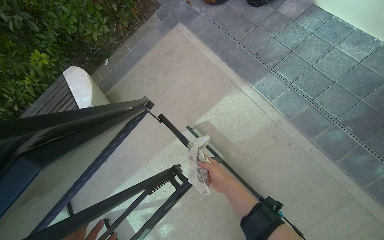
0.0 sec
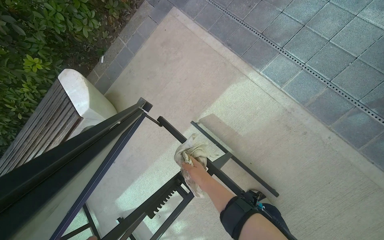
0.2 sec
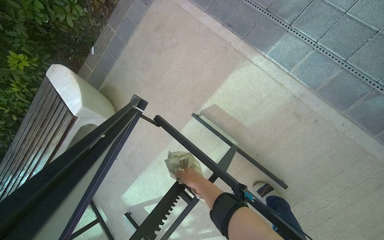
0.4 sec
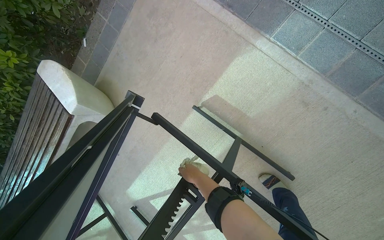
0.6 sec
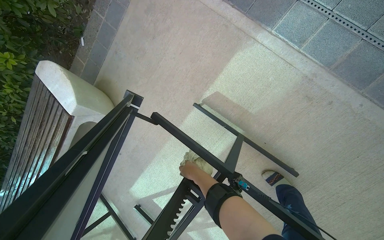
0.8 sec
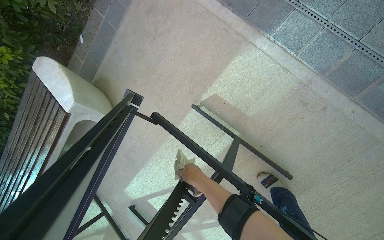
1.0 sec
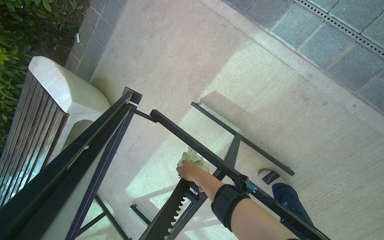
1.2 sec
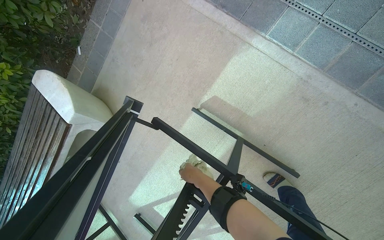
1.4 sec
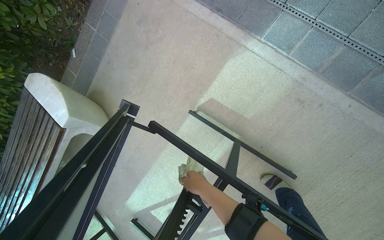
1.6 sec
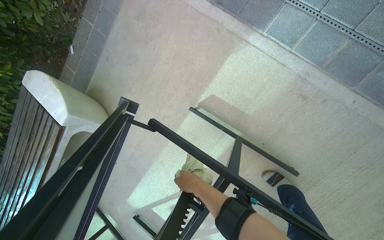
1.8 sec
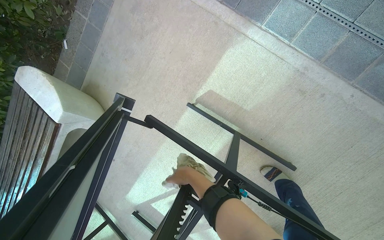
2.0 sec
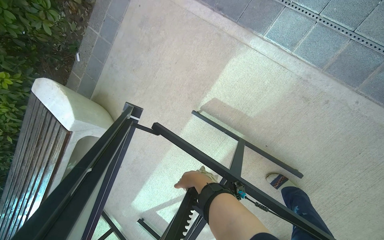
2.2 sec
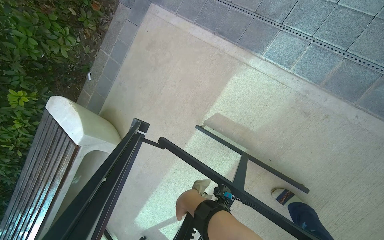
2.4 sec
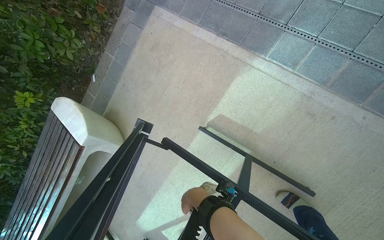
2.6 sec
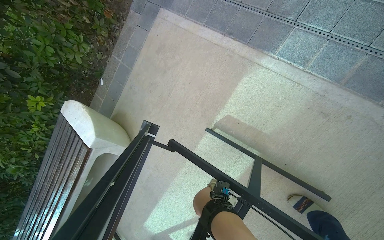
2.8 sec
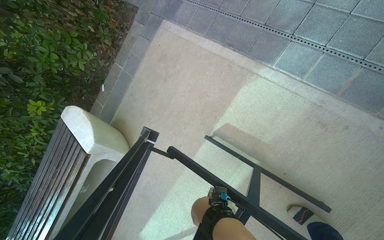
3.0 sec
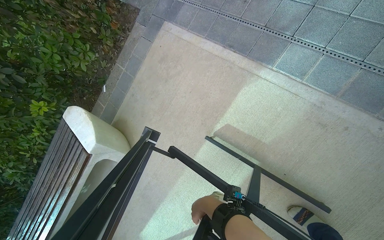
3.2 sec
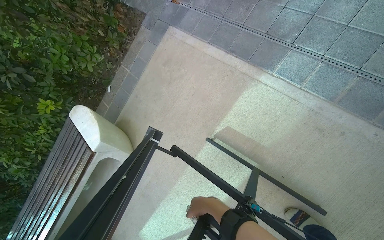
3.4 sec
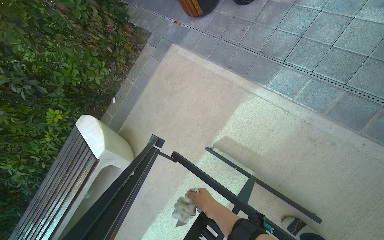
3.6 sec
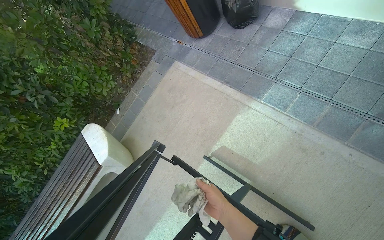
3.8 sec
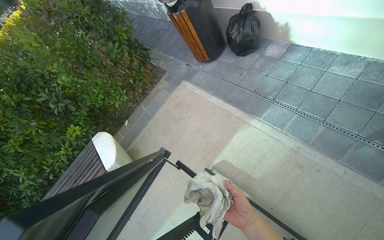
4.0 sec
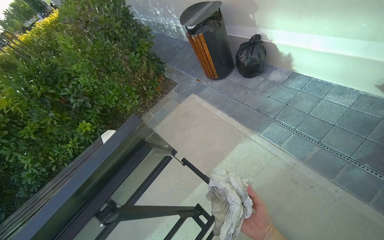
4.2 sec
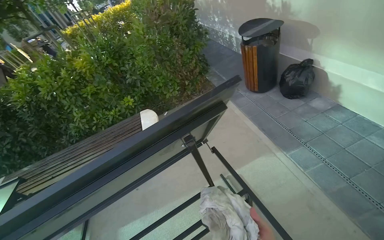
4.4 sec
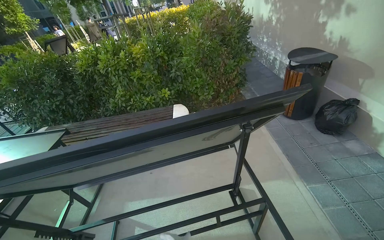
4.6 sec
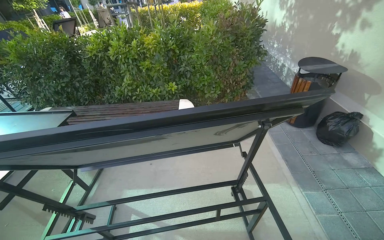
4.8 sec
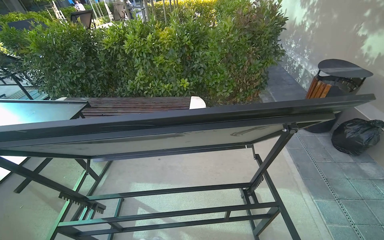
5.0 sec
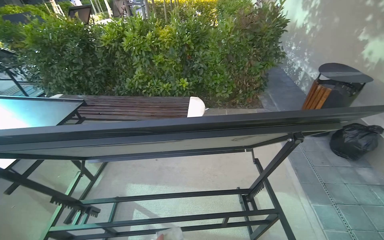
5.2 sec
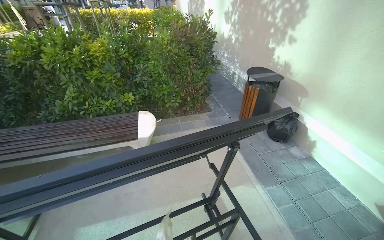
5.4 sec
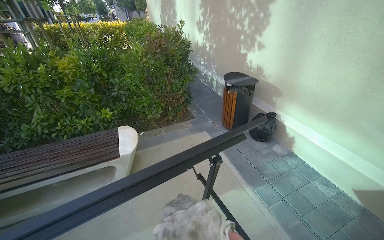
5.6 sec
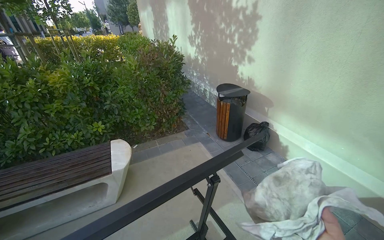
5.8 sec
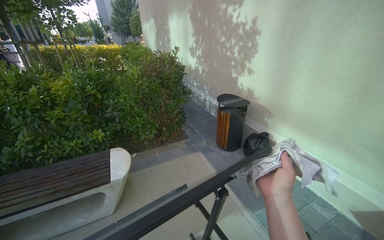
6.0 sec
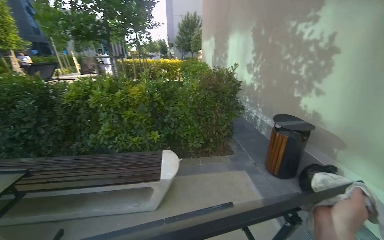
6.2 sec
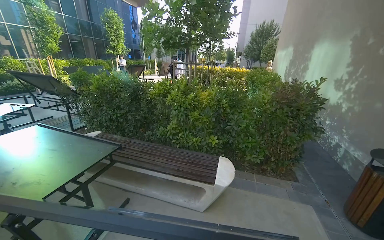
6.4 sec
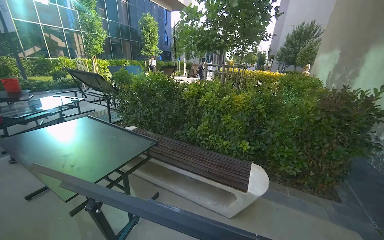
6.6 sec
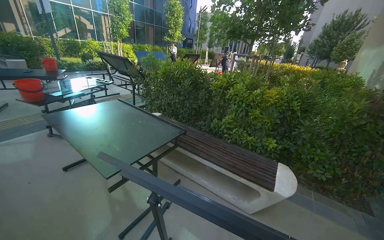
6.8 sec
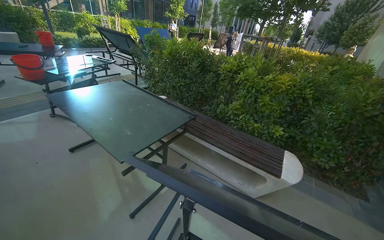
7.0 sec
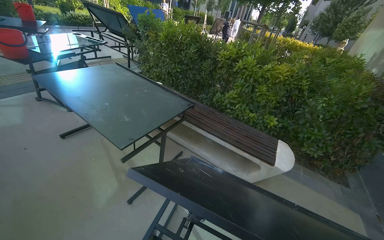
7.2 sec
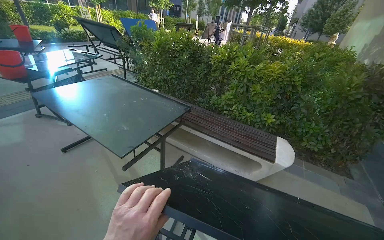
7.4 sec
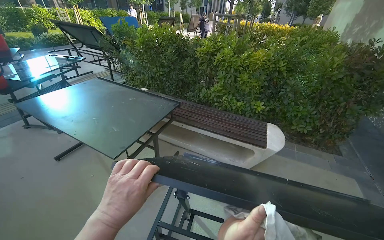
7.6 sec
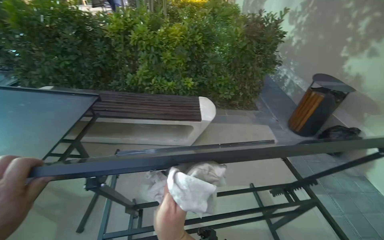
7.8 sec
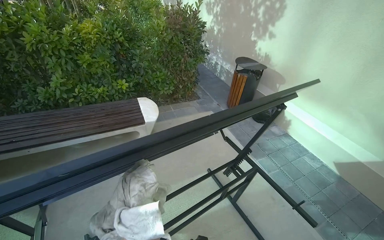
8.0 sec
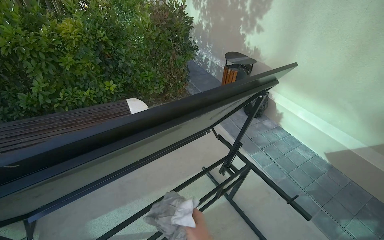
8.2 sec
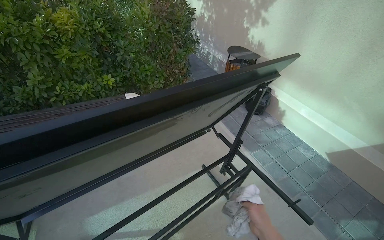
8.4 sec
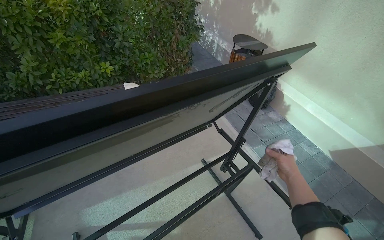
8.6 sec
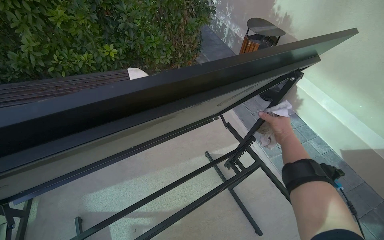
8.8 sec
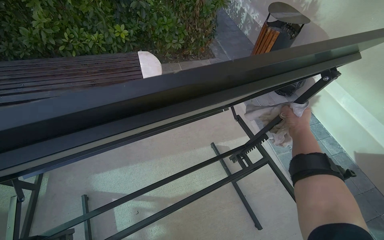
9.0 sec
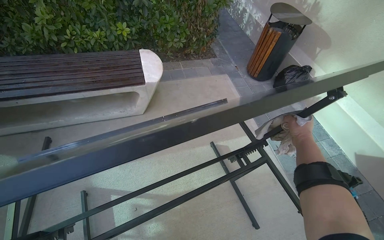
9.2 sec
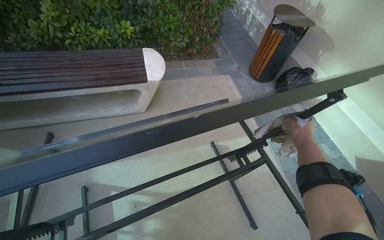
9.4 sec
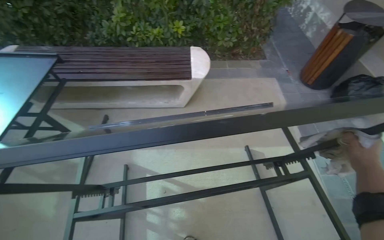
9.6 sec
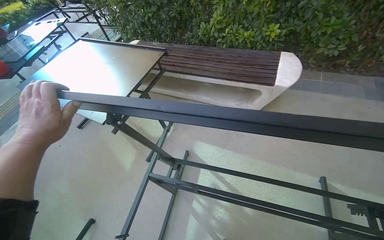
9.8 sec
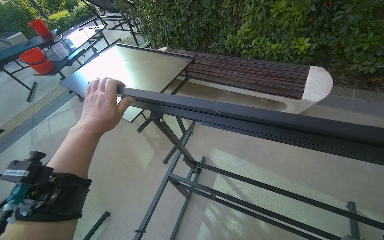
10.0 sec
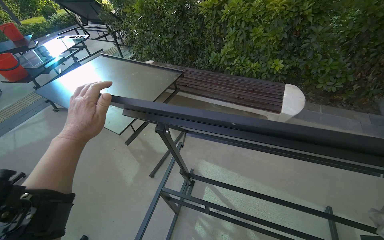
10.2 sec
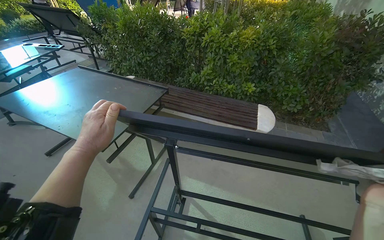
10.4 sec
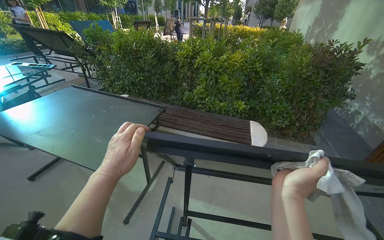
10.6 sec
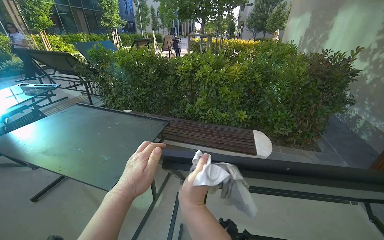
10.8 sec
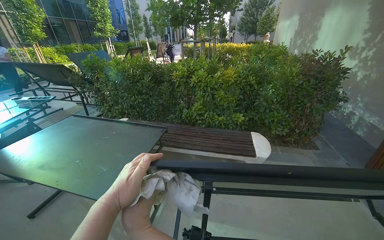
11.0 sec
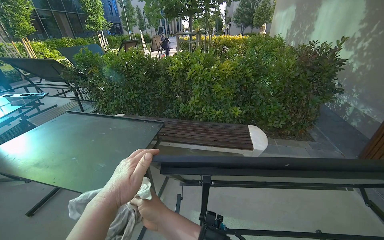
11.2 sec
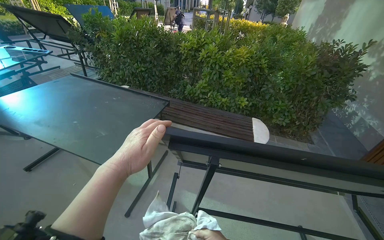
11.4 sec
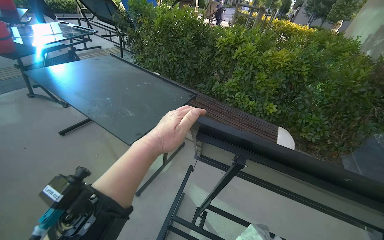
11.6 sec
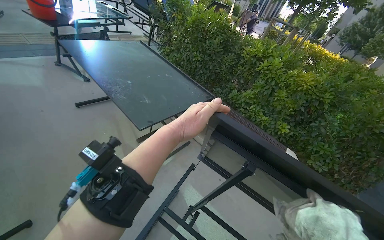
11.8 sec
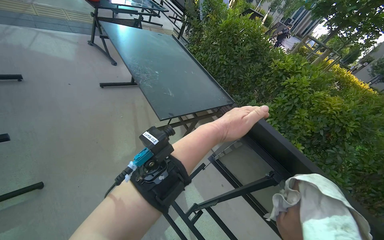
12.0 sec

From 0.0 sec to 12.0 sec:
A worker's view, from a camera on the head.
Job: wiping surfaces.
The whole recording: Wiping outdoor table frame. The worker wipes the frame and underside of an outdoor table with a cloth.
From 0.0 sec to 1.6 sec: The view tips downward by some 10 degrees. The right hand shifts some 10 cm to the left.
From 3.0 sec to 4.4 sec: The wearer moves roughly 60 cm. The view tilts roughly 25 degrees upward. Everything in view rotates approximately 30 degrees clockwise.
From 4.4 sec to 6.0 sec: The view swings approximately 15 degrees to the right. The camera pitches upward, by approximately 15 degrees.
From 6.0 sec to 7.6 sec: The head travels about 60 cm. The head rotates about 50 degrees to the left.
From 7.6 sec to 9.0 sec: The view tilts roughly 20 degrees downward.
From 9.0 sec to 10.4 sec: The wearer looks roughly 40 degrees further to the left. The view tilts about 15 degrees upward.
From 10.4 sec to 12.0 sec: The scene rotates clockwise by roughly 35 degrees.

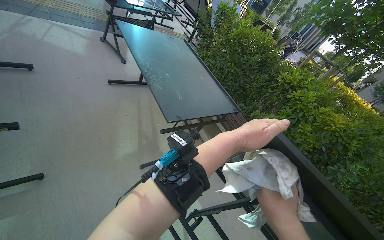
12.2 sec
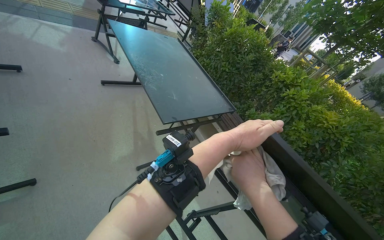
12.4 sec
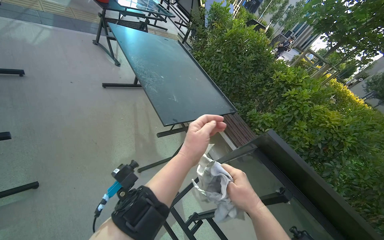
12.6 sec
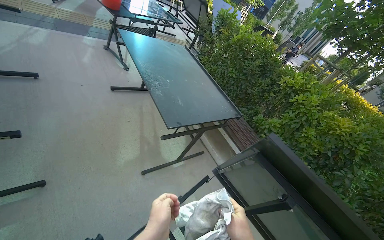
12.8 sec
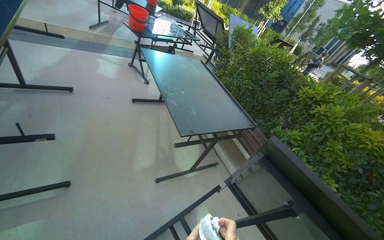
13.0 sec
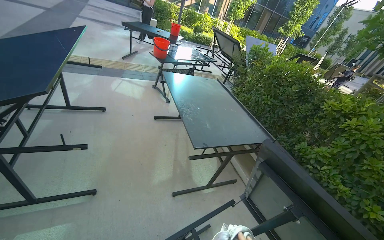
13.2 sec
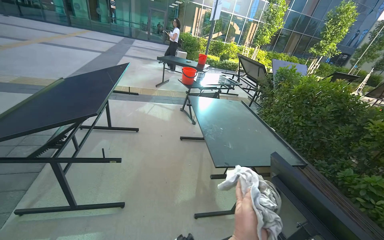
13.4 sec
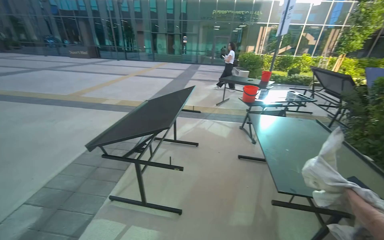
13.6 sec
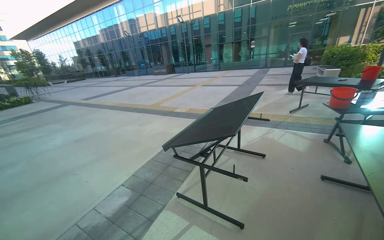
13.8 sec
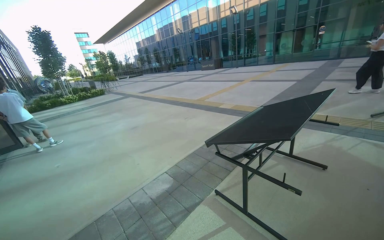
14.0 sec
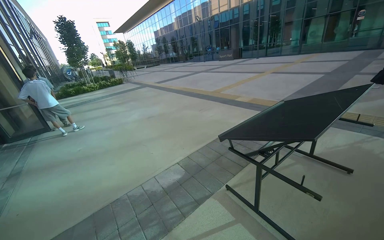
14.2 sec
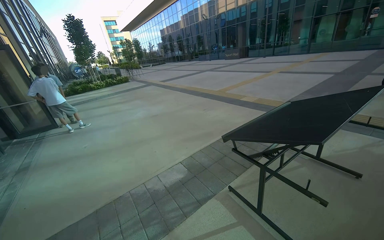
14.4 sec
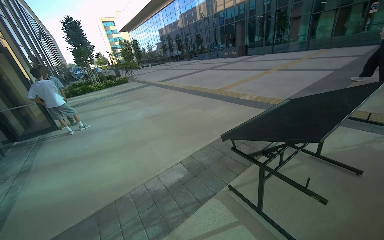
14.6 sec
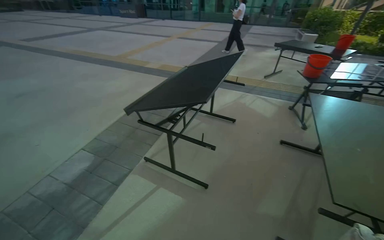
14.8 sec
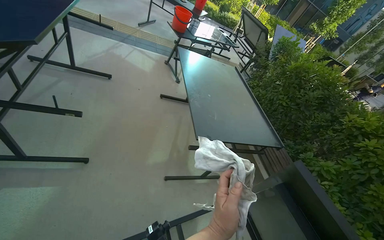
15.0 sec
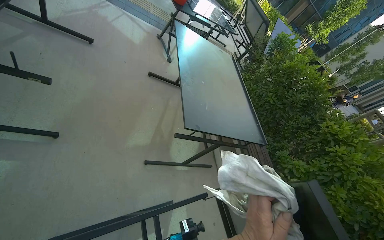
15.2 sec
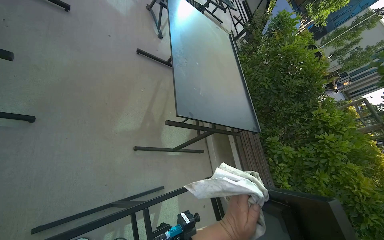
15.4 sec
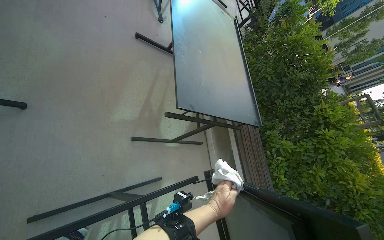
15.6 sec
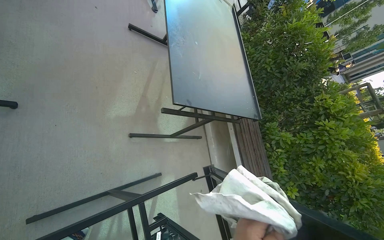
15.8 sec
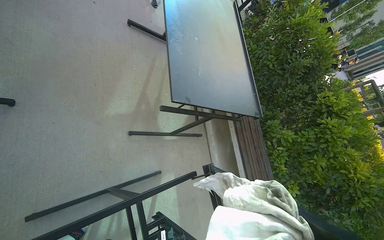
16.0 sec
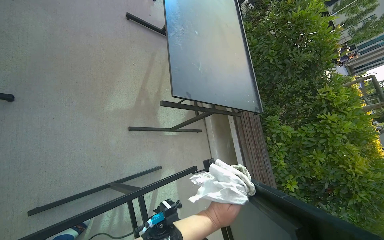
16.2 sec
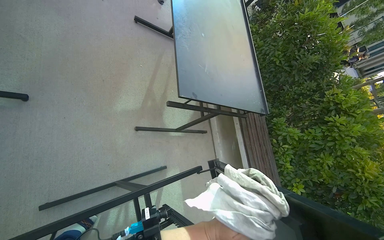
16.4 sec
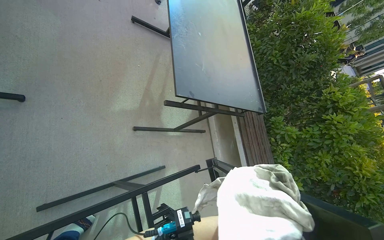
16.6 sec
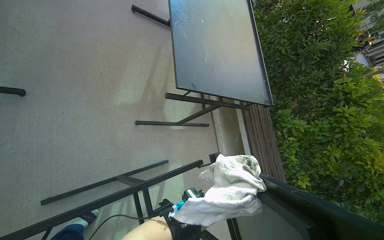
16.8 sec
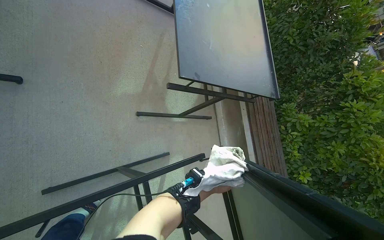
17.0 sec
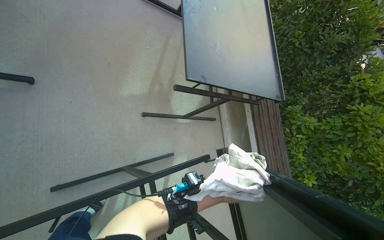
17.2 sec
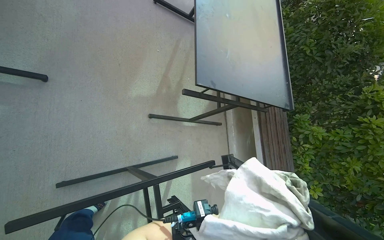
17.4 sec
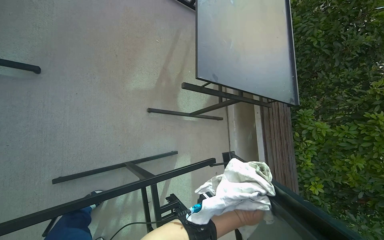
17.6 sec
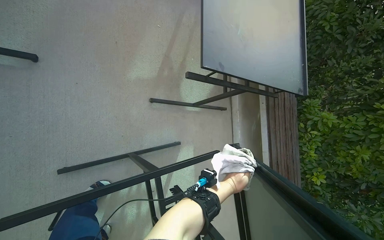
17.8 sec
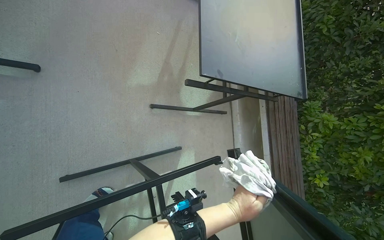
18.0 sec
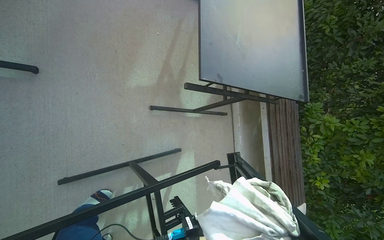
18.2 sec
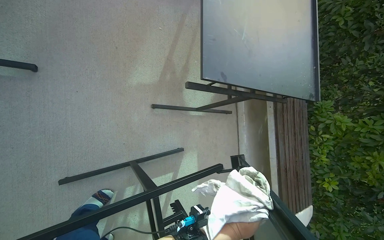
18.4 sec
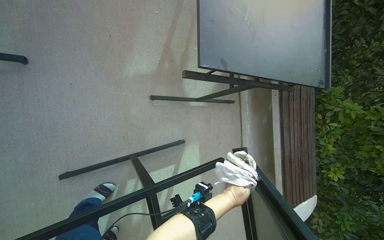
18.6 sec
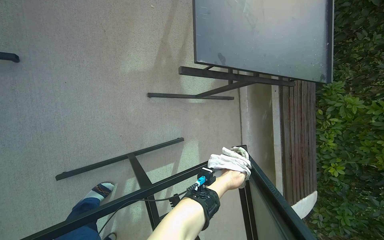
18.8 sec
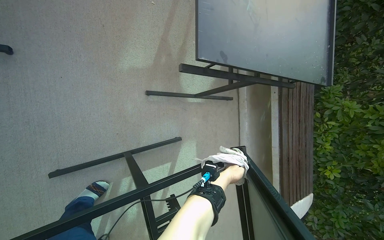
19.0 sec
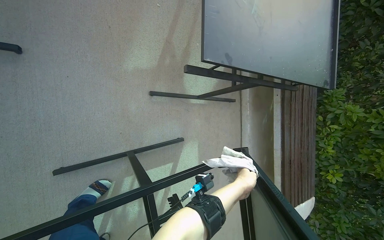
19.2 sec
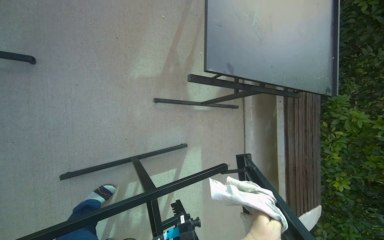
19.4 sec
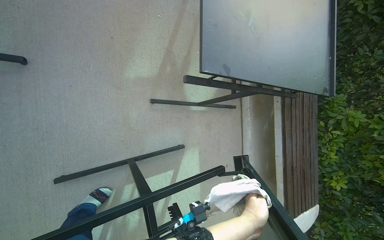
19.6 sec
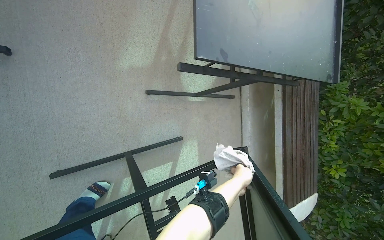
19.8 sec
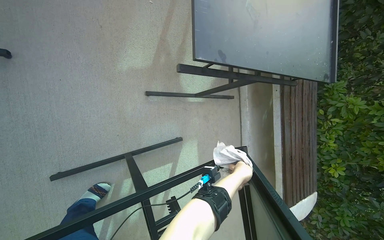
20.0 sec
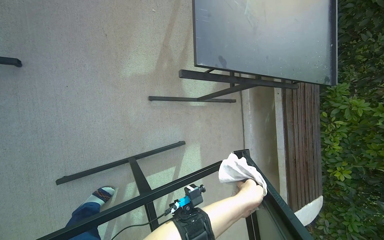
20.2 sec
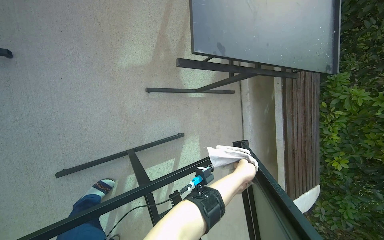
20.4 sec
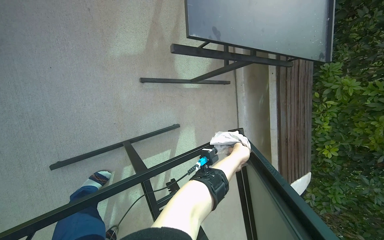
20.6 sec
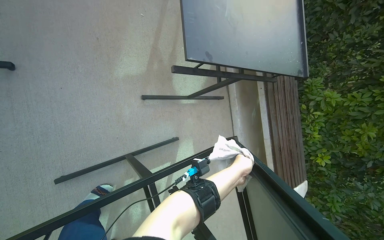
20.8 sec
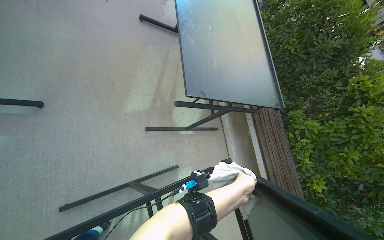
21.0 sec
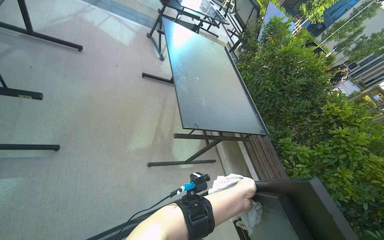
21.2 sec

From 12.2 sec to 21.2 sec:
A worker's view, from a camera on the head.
Job: wiping surfaces.
The whole recording: Wiping outdoor table frame. The worker wipes the frame and underside of an outdoor table with a cloth.
From 12.2 sec to 13.8 sec: The view swings about 70 degrees to the left. The view tips upward by roughly 30 degrees.
From 13.8 sec to 15.2 sec: The camera is aimed some 55 degrees further to the right. The view tips downward by about 35 degrees.
From 15.2 sec to 16.6 sec: The view tips downward by about 15 degrees.
From 19.8 sec to 21.2 sec: The camera is carried roughly 40 cm. The view tilts roughly 30 degrees upward.
